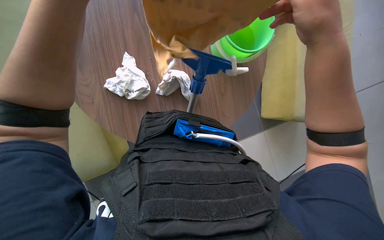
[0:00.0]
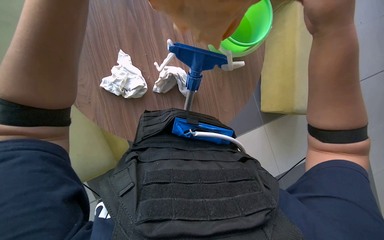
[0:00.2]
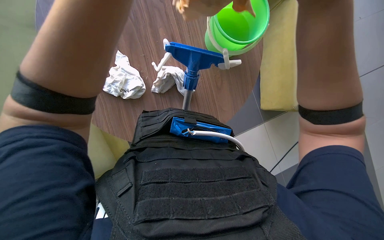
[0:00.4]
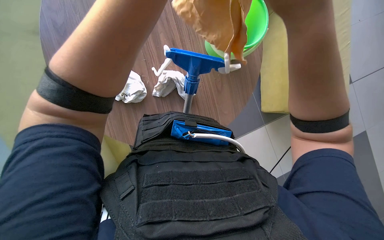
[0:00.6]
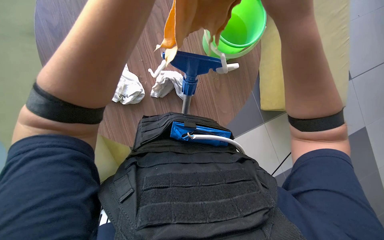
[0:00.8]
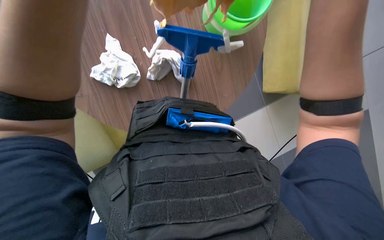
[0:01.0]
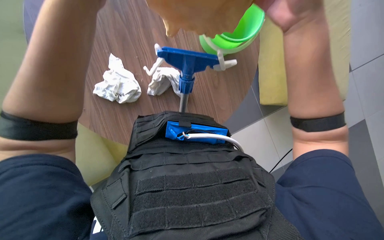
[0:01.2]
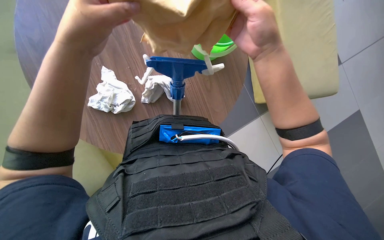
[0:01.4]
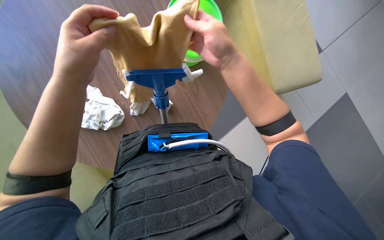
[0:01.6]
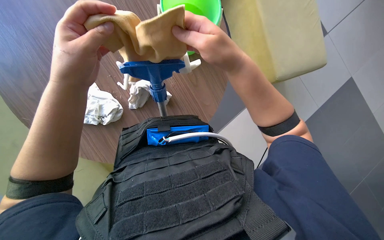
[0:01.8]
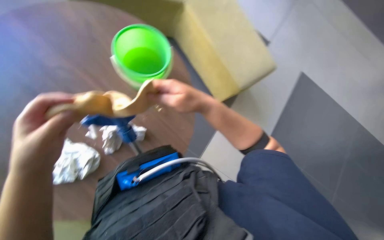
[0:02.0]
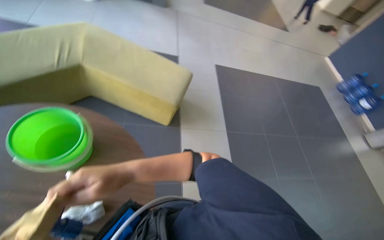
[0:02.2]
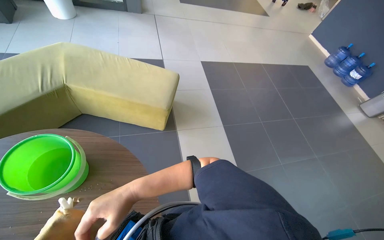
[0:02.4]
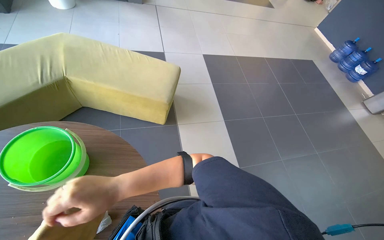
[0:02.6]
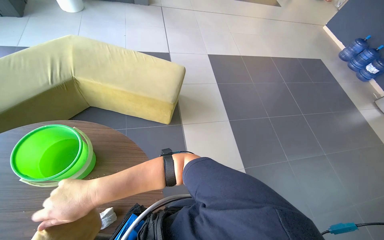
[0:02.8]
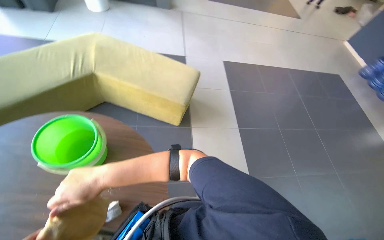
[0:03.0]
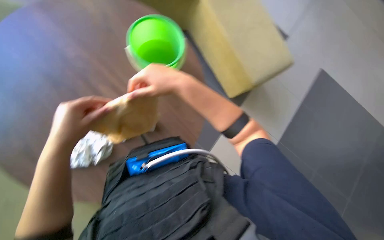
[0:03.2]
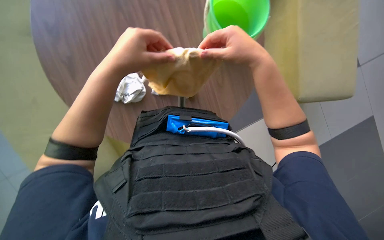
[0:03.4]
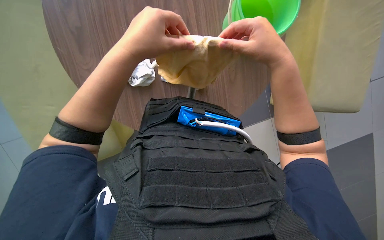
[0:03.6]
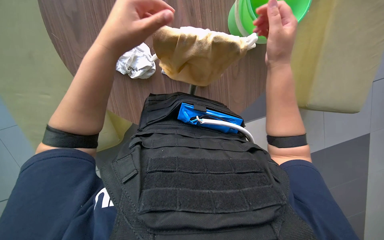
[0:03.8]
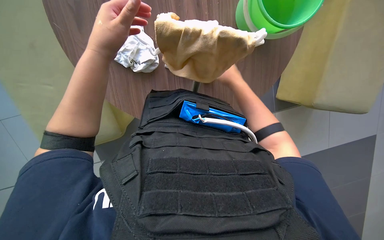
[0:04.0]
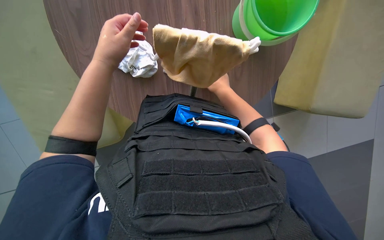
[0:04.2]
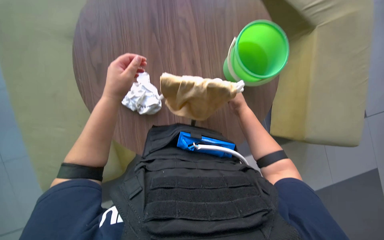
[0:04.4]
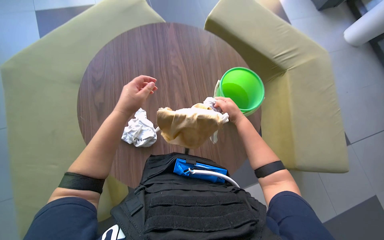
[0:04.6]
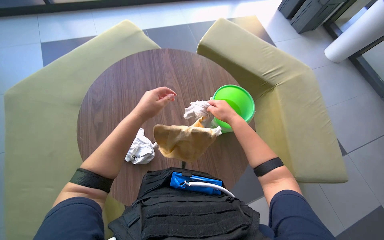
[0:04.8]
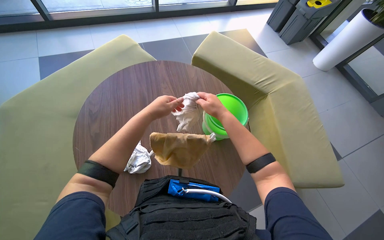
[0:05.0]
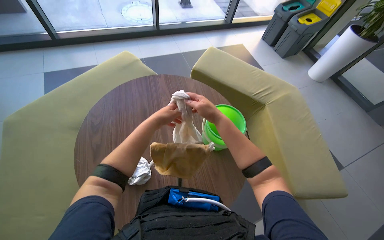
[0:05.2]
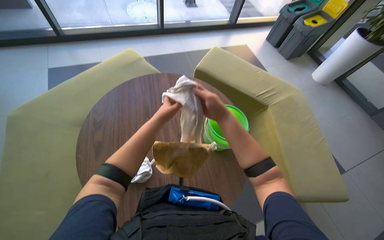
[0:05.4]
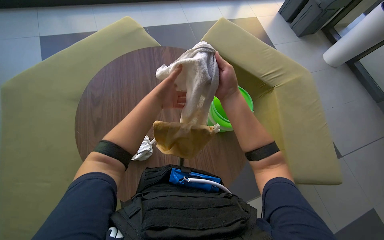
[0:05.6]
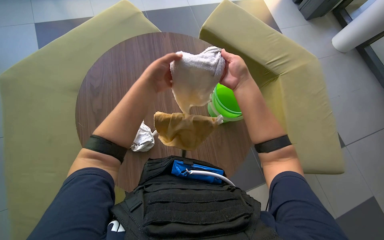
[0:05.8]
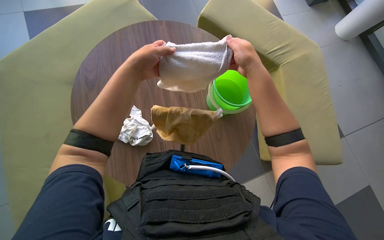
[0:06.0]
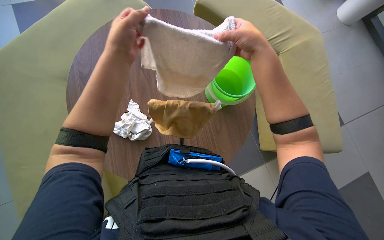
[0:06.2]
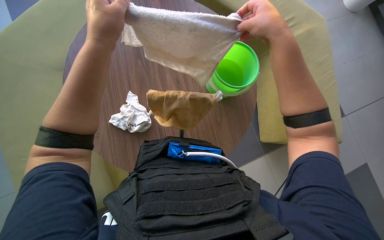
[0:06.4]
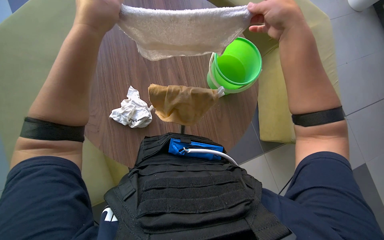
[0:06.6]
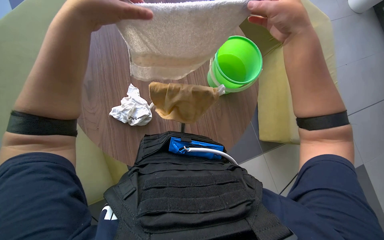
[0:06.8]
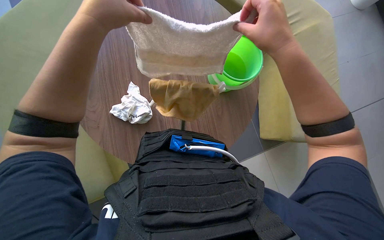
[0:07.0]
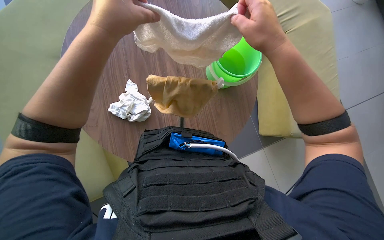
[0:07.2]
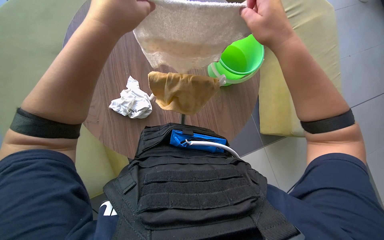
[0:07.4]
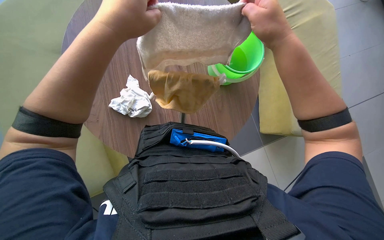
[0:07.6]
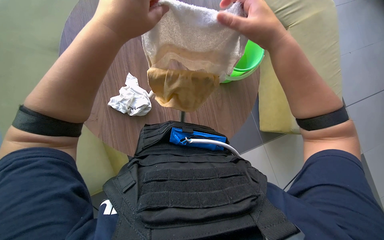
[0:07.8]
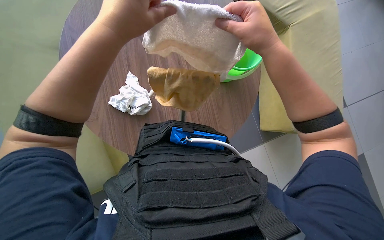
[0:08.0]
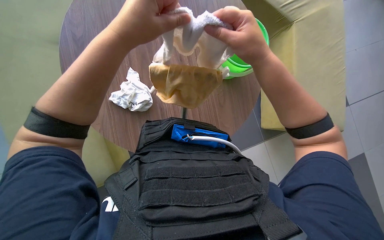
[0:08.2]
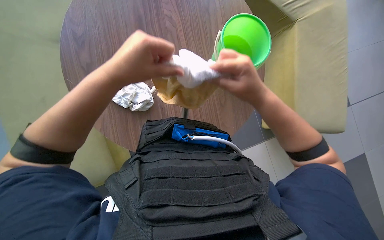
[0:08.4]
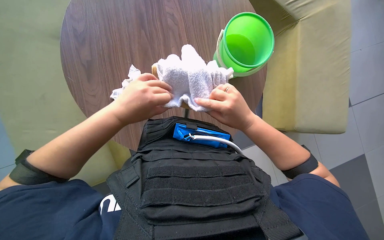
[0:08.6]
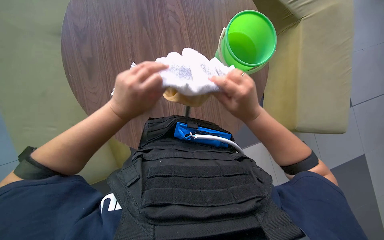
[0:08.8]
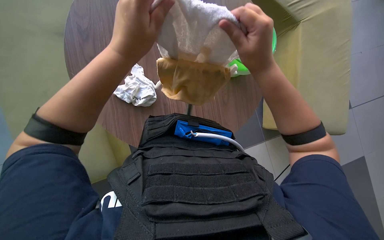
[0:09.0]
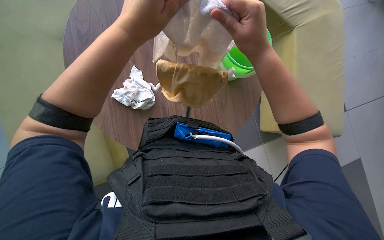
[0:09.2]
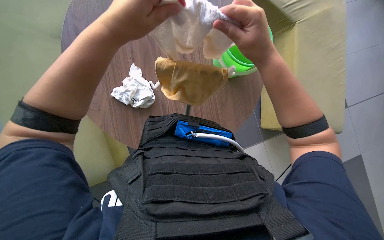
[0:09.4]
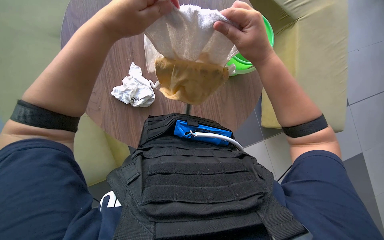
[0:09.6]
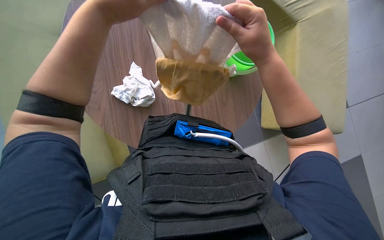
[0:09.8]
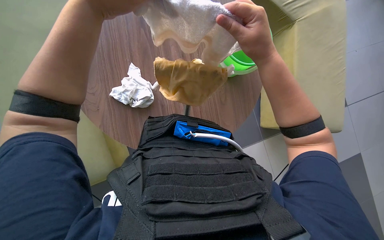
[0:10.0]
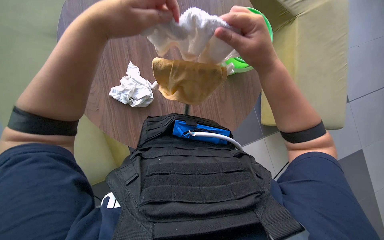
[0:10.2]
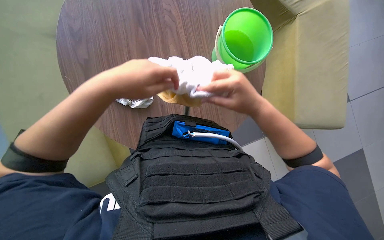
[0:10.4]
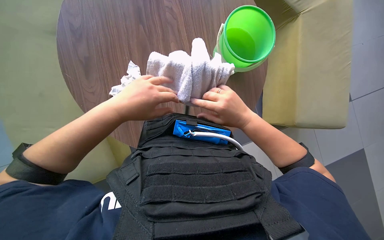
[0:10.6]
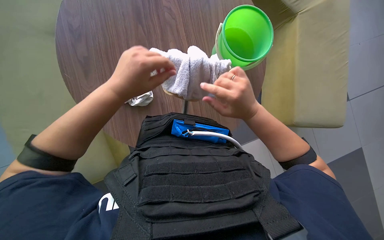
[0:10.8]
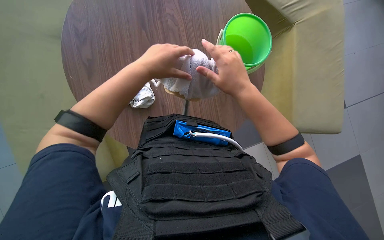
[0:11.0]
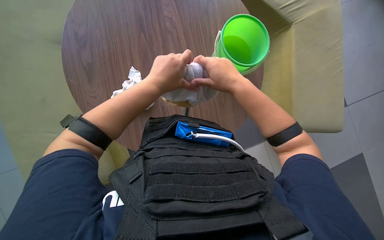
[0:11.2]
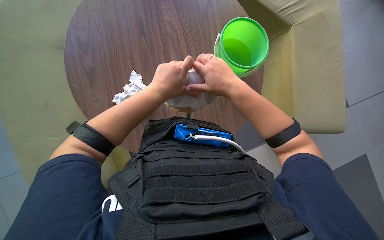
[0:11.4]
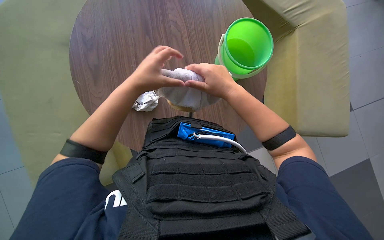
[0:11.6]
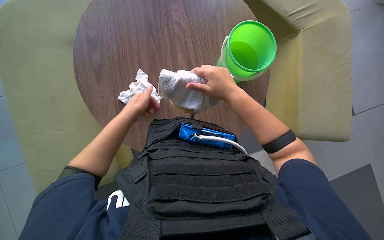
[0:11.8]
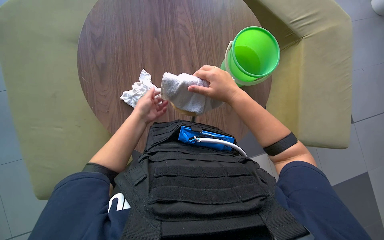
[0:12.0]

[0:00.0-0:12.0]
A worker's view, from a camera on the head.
Job: preparing cleaning supplies.
The whole recording: Attaching cloths to mop head. The worker attaches cleaning cloths to the mop head.
0:01.6 to 0:03.0: The scene turns some 35 degrees counterclockwise in the picture.
0:03.0 to 0:04.4: The wearer looks about 70 degrees further to the left.
0:04.4 to 0:06.0: The camera pitches upward, by about 15 degrees.
0:06.0 to 0:07.6: The hands stay close to where they were, moving slightly.
0:07.6 to 0:09.0: The left hand goes down the picture and returns, approximately 15 cm each way. Meanwhile the right hand heads down the picture, covering about 10 cm.
0:09.0 to 0:10.4: The hands are busy where they are.
0:10.4 to 0:12.0: The right hand heads farther from the camera, covering roughly 10 cm, while the left hand travels farther from the camera by about 20 cm.

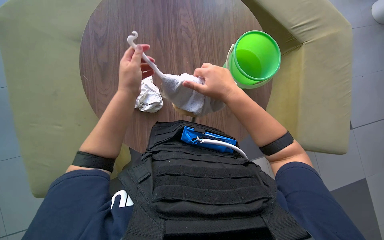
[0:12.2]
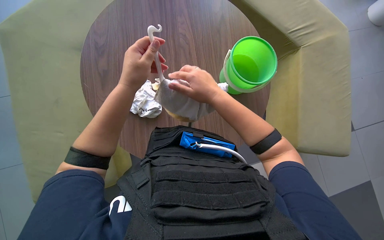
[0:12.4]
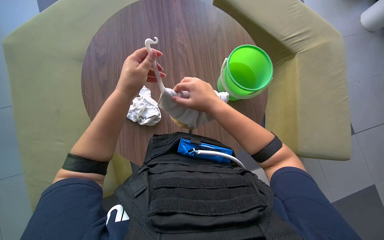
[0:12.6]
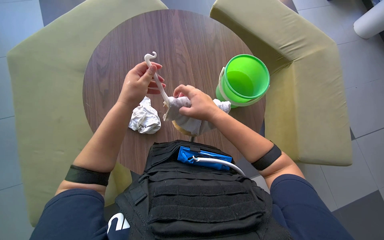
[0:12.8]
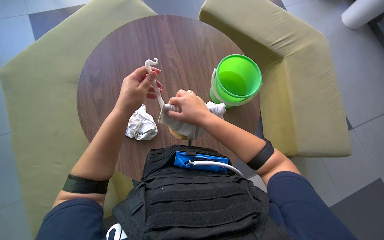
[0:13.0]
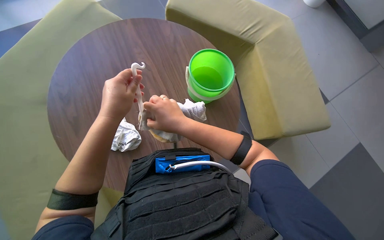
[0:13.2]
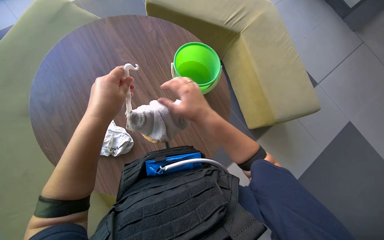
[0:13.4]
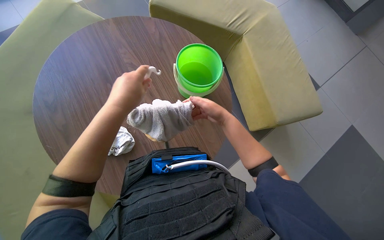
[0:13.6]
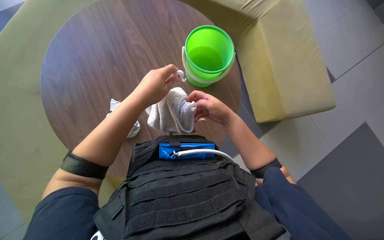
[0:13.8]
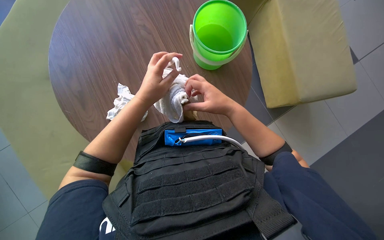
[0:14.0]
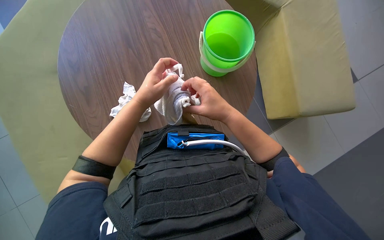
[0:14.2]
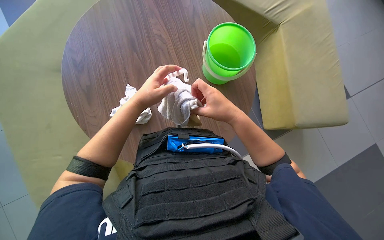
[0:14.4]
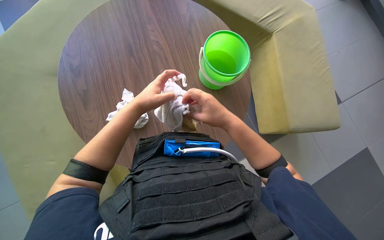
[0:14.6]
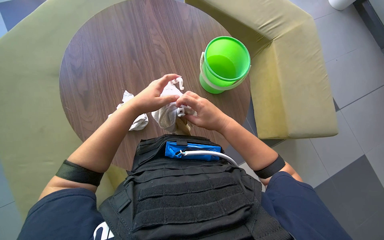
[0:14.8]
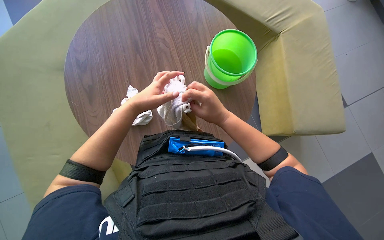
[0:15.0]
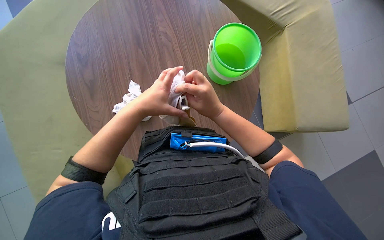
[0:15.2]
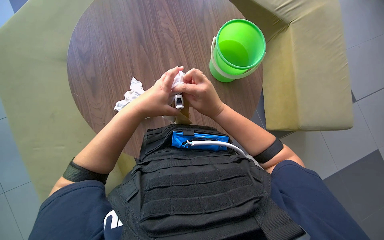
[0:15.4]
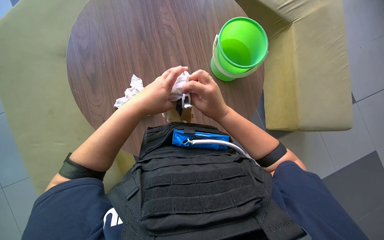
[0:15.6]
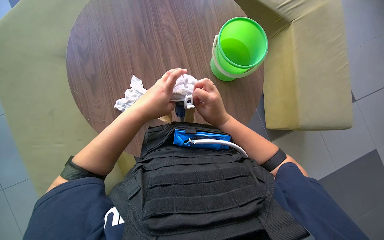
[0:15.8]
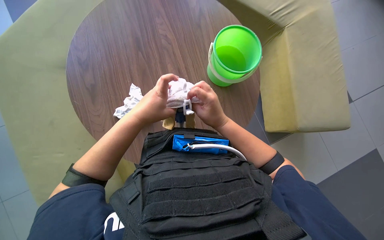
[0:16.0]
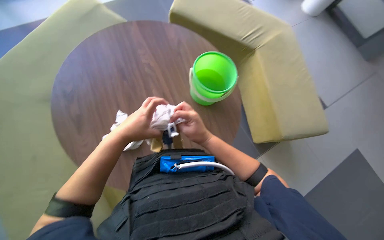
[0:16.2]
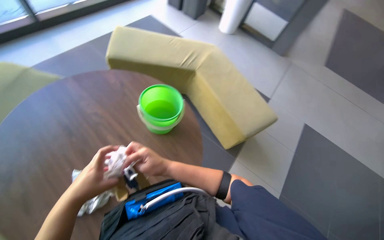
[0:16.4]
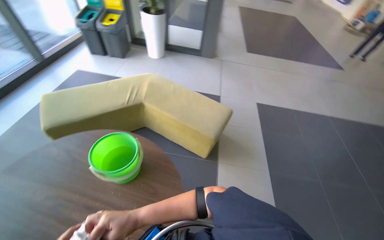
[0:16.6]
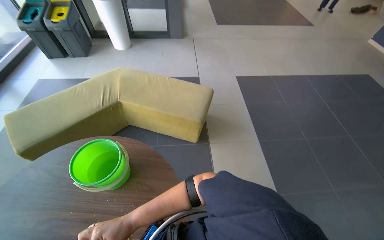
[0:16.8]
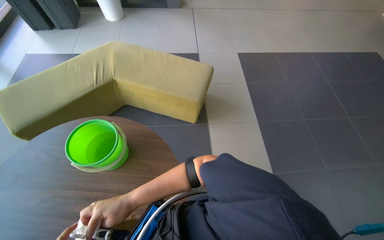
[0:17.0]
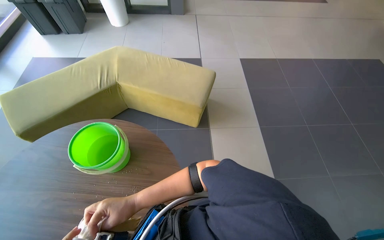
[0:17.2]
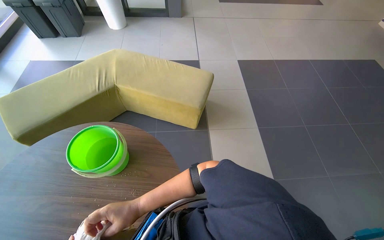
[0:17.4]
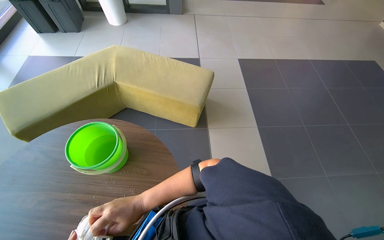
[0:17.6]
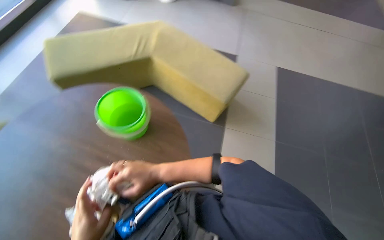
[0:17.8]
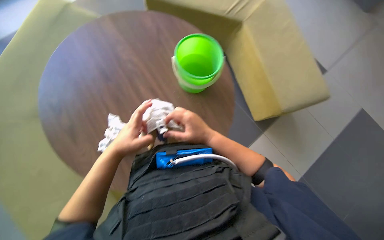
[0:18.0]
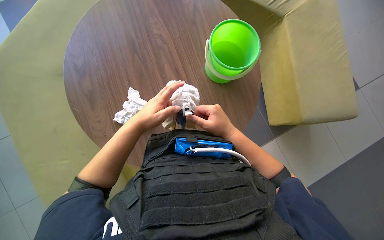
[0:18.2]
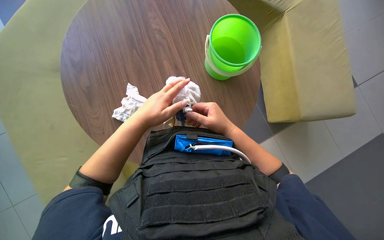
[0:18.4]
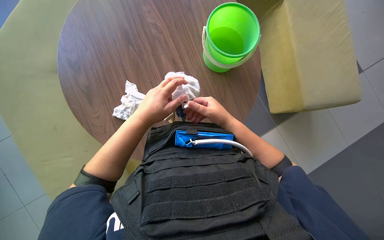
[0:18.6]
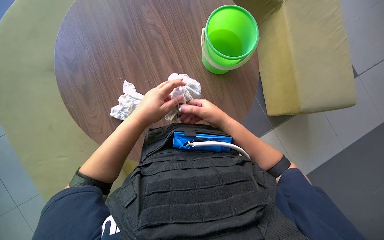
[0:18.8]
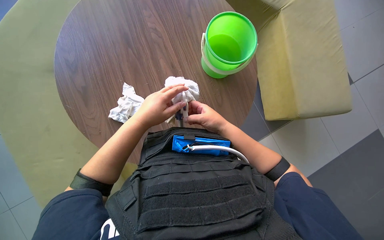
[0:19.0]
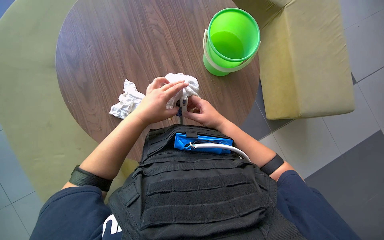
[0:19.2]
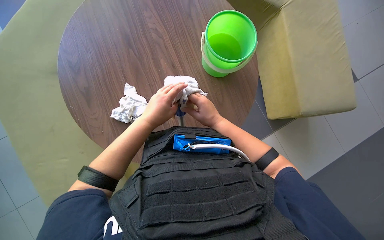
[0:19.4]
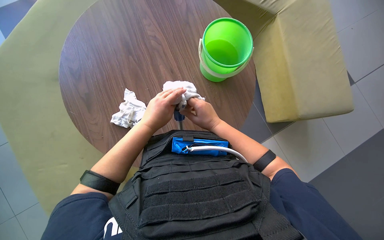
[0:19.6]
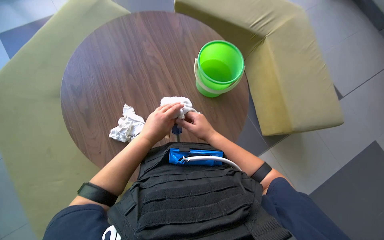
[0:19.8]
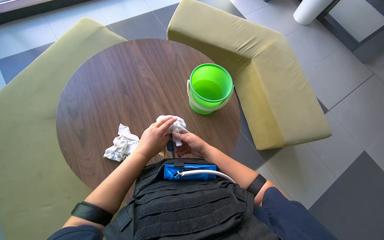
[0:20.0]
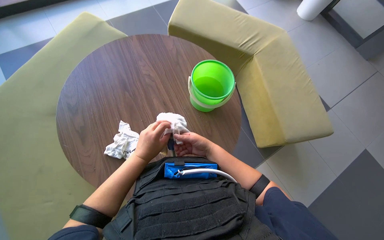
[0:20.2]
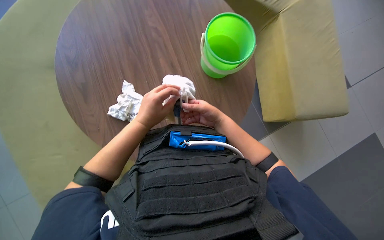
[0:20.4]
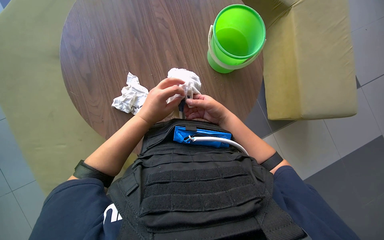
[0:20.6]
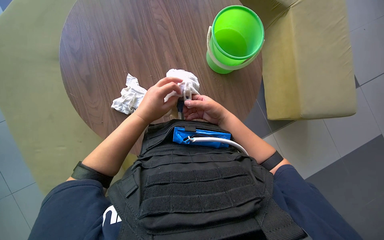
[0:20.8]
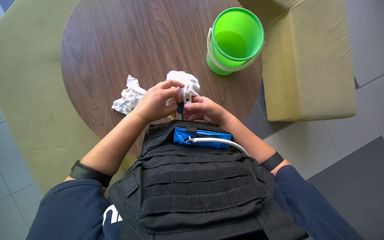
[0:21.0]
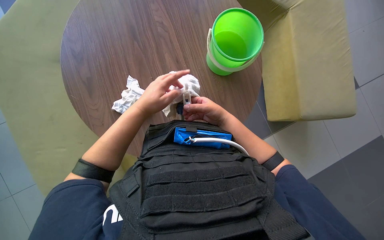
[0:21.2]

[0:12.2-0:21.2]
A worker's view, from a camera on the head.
Job: preparing cleaning supplies.
The whole recording: Attaching cloths to mop head. The worker attaches cleaning cloths to the mop head.
0:12.2 to 0:13.8: The right hand travels farther from the camera and back again, about 10 cm each way.
0:15.2 to 0:16.6: The wearer looks some 55 degrees further to the right. The camera pitches upward, by about 20 degrees.
0:16.6 to 0:18.2: The wearer's head swings roughly 55 degrees to the left. The camera pitches downward, by some 25 degrees.
0:19.8 to 0:21.2: The hands work in one place, with small movements.
